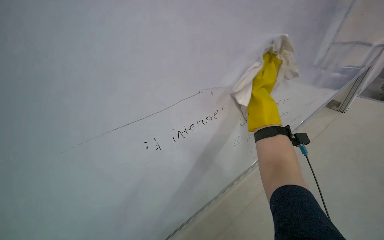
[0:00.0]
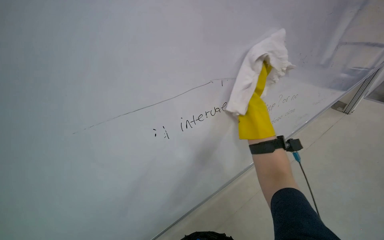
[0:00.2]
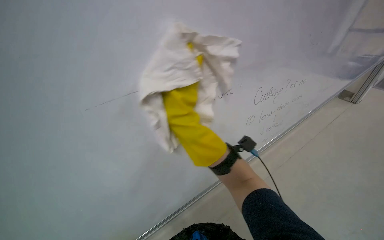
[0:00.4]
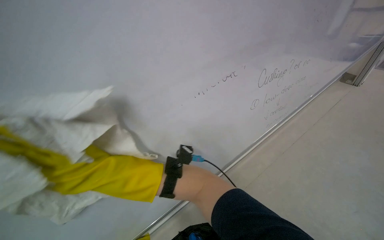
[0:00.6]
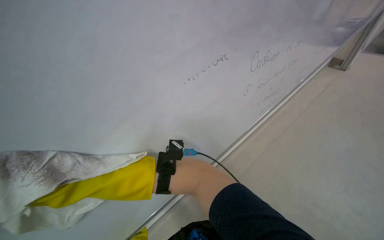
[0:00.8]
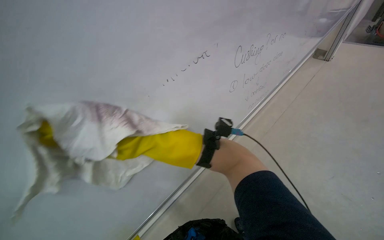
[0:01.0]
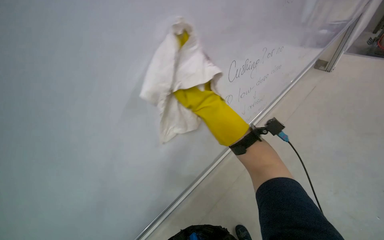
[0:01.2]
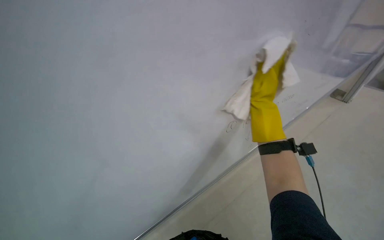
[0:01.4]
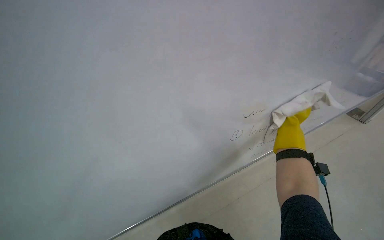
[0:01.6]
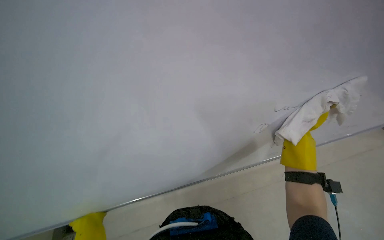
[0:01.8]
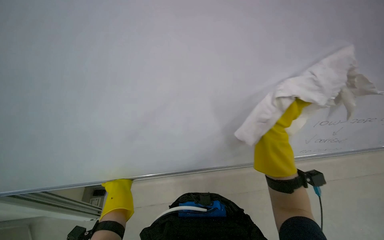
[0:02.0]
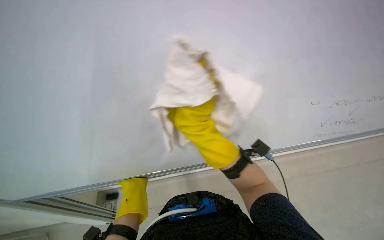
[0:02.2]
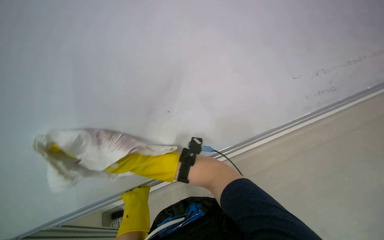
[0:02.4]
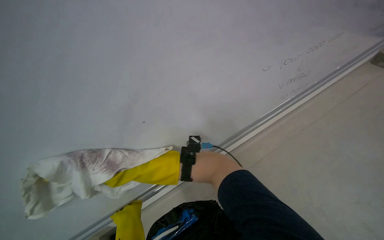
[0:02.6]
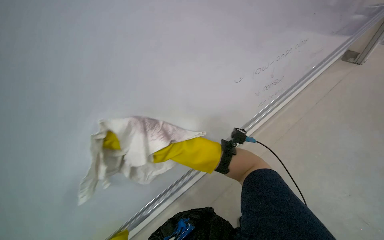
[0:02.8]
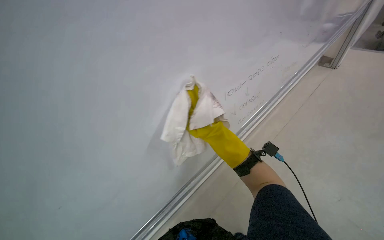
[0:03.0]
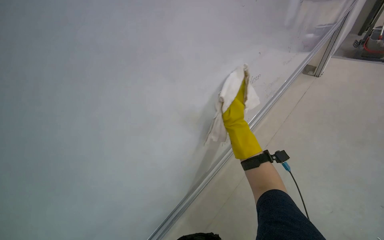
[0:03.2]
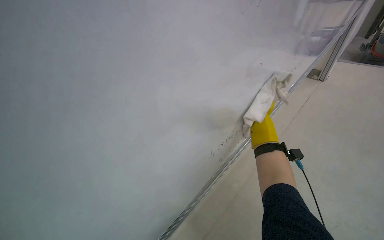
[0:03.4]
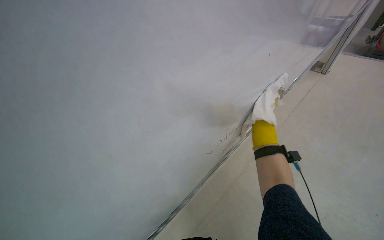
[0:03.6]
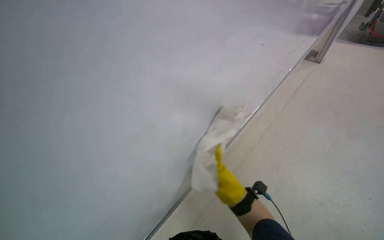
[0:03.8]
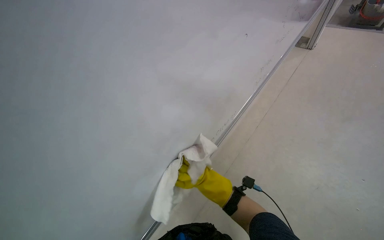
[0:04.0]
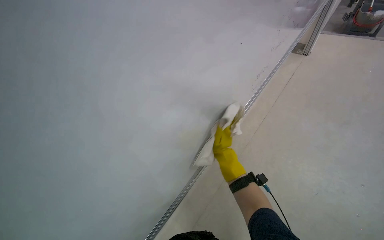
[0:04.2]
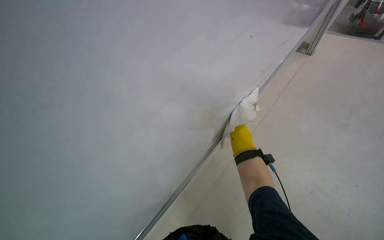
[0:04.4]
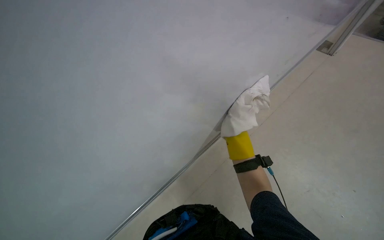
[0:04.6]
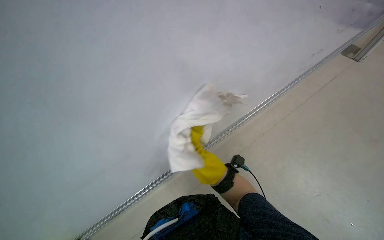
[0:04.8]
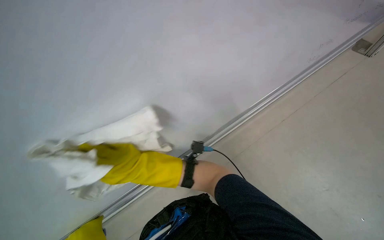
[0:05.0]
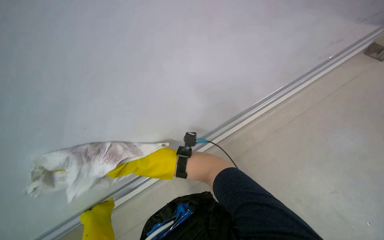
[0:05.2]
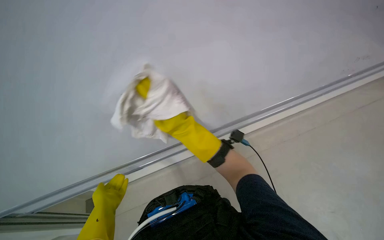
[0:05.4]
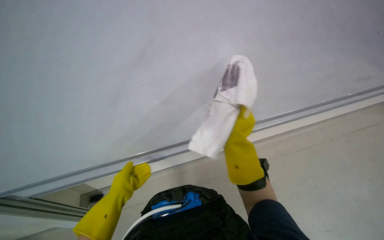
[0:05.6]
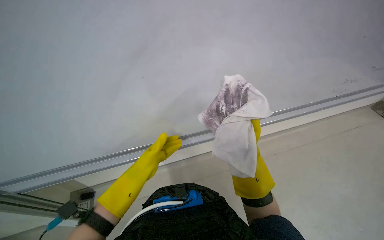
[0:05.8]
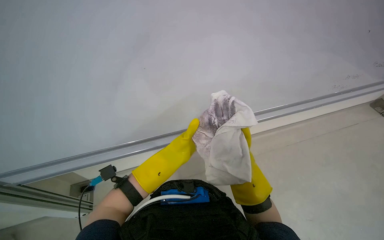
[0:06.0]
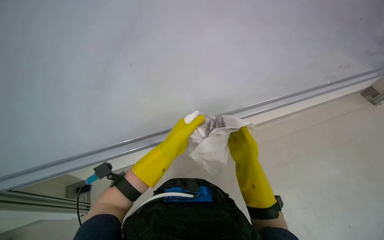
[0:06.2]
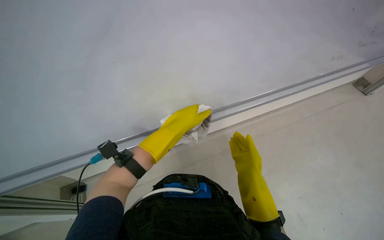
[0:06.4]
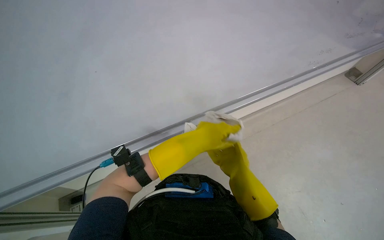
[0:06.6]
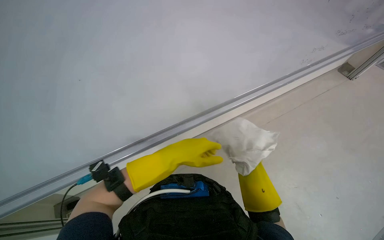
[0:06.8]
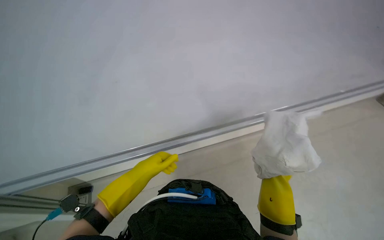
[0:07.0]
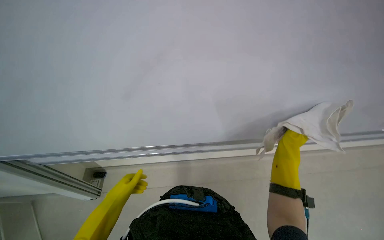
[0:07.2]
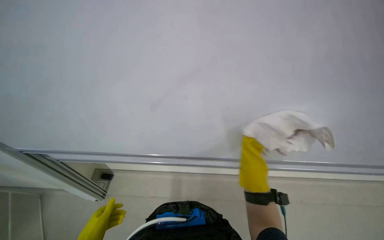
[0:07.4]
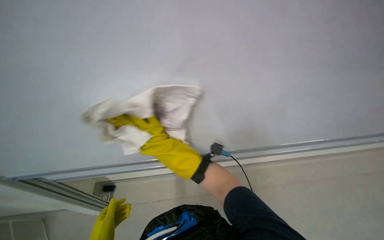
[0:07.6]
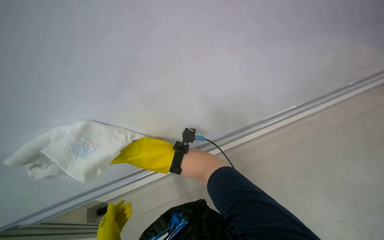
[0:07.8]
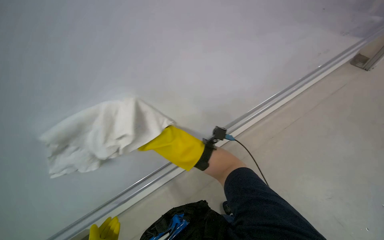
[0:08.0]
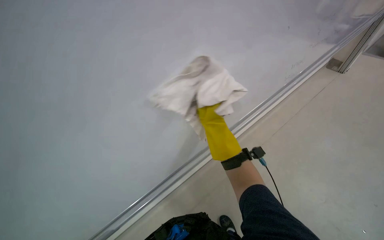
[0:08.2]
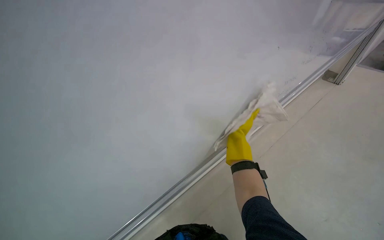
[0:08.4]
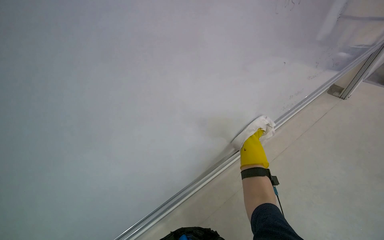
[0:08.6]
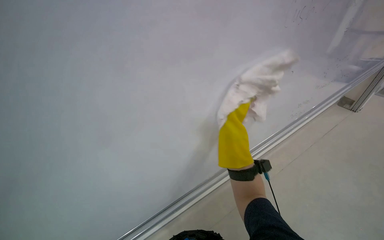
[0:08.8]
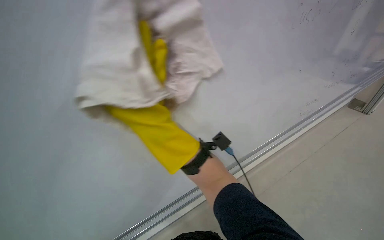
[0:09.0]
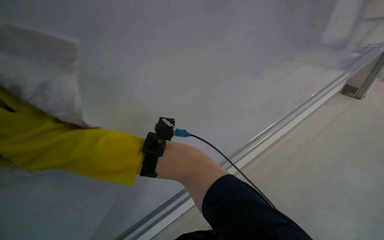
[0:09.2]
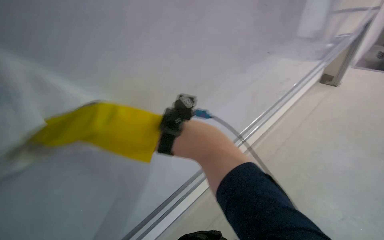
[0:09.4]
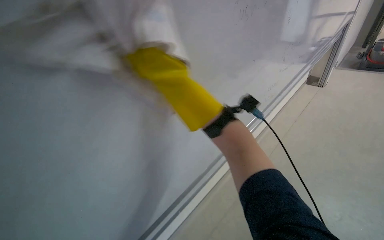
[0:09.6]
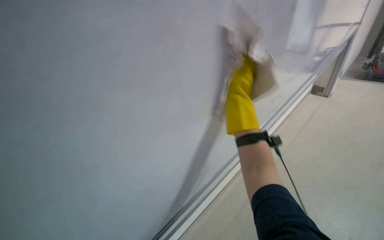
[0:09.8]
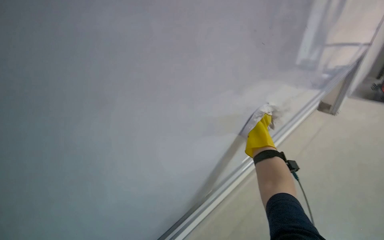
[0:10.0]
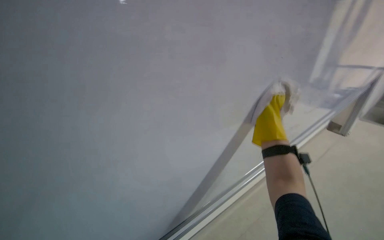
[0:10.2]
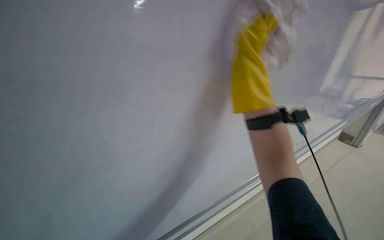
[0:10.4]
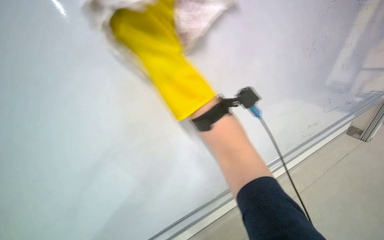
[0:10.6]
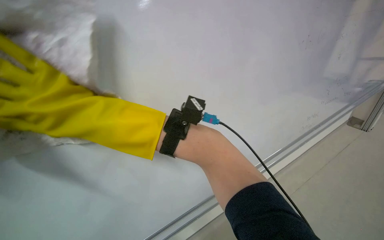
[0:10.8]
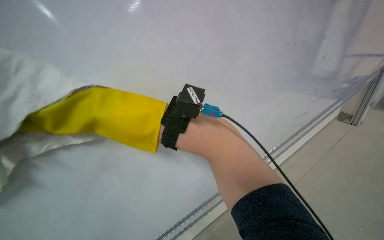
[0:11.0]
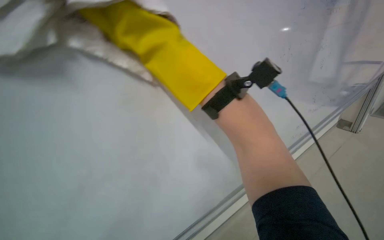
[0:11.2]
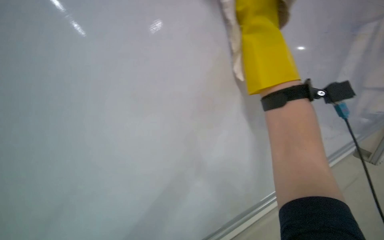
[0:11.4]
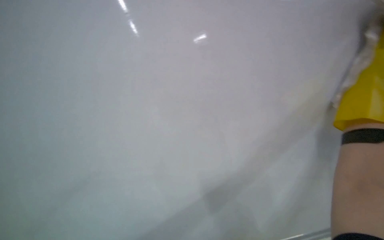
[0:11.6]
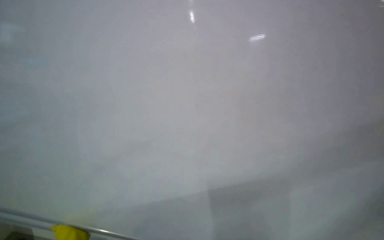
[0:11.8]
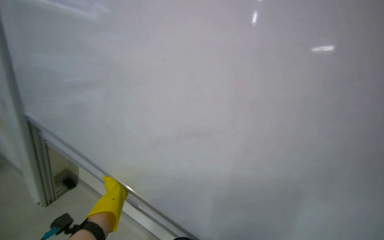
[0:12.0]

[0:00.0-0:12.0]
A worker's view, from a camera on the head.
Job: wiping surfaces.
The whole recording: Wiping whiteboard surface. The worker wipes the whiteboard surface with a cloth, periodically re-wetting and wringing it.
0:00.0 to 0:01.6: The view tips downward by approximately 15 degrees.
0:01.6 to 0:03.0: The right hand travels to the left by roughly 15 cm.
0:03.0 to 0:04.4: The right hand moves left and right over approximately 20 cm, changing direction 2 times.
0:06.0 to 0:07.6: The view tilts roughly 15 degrees downward.

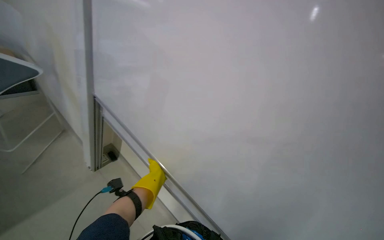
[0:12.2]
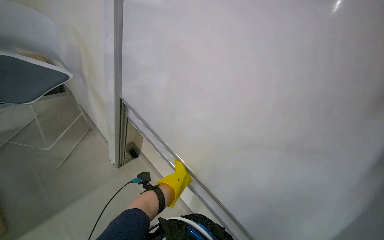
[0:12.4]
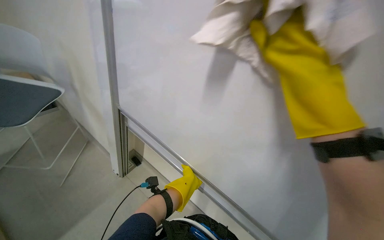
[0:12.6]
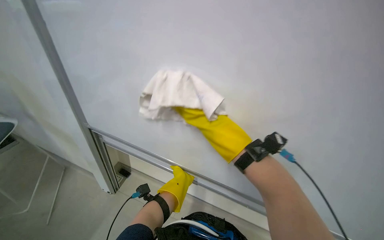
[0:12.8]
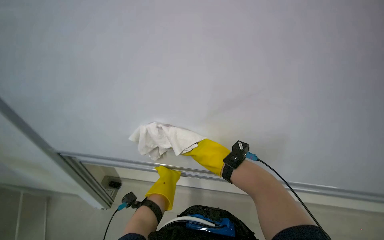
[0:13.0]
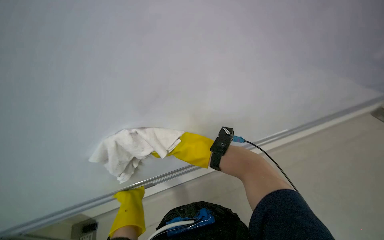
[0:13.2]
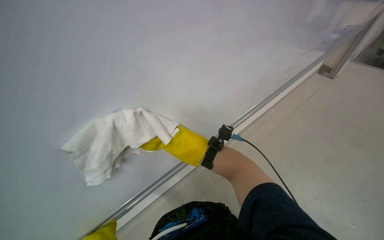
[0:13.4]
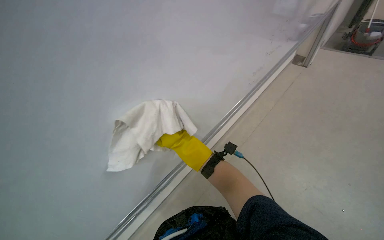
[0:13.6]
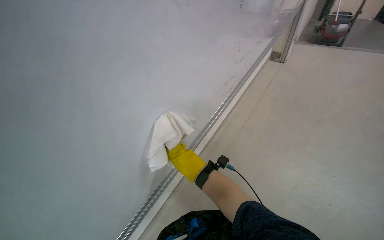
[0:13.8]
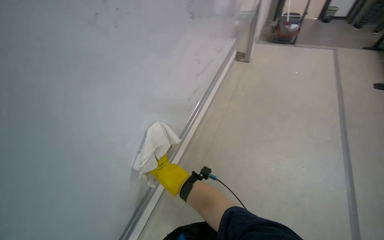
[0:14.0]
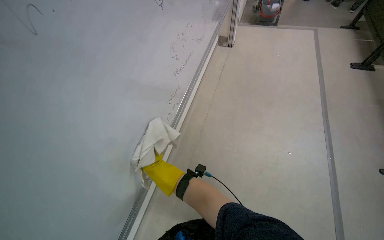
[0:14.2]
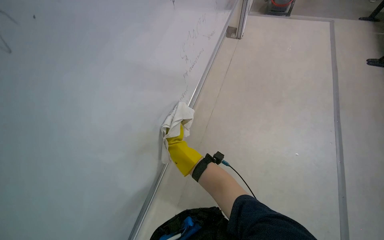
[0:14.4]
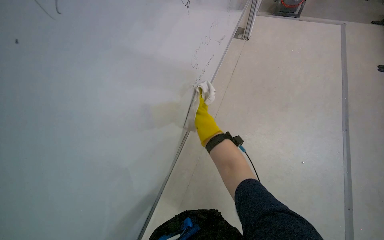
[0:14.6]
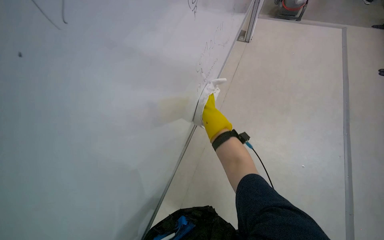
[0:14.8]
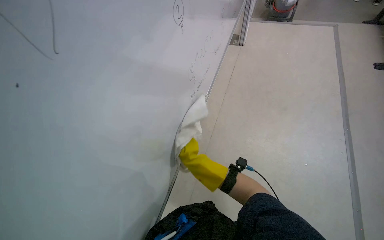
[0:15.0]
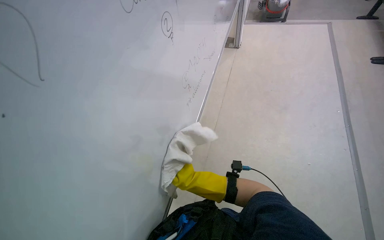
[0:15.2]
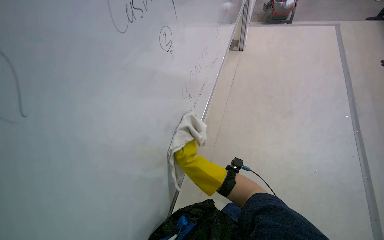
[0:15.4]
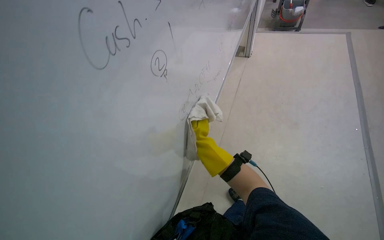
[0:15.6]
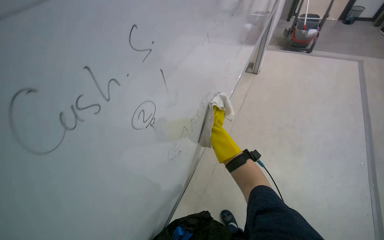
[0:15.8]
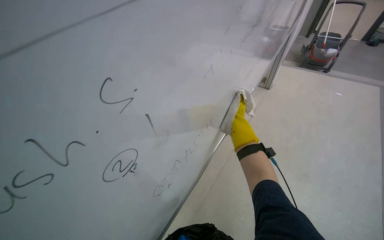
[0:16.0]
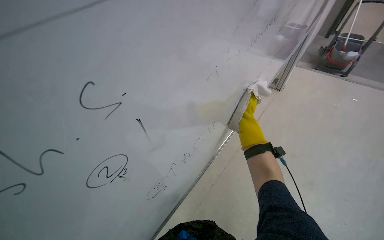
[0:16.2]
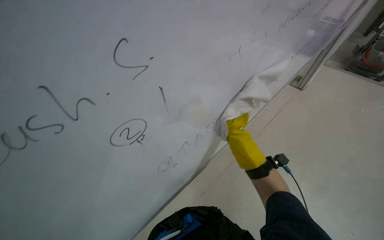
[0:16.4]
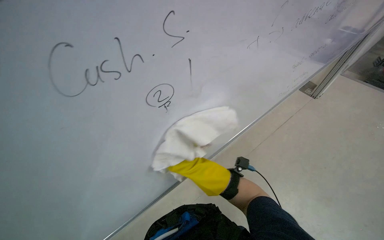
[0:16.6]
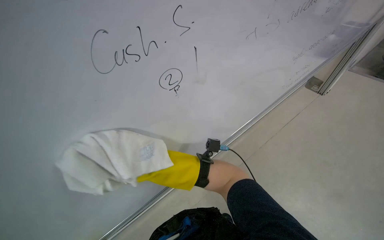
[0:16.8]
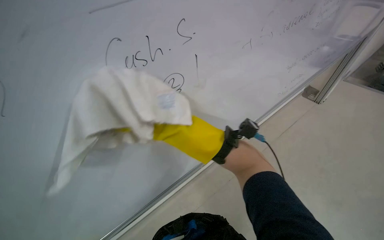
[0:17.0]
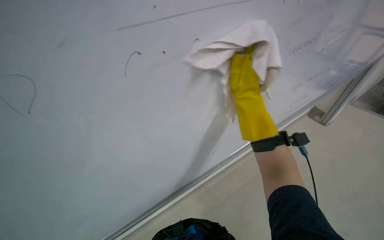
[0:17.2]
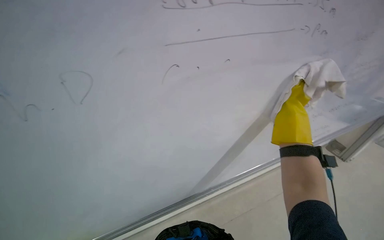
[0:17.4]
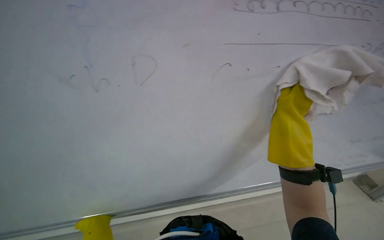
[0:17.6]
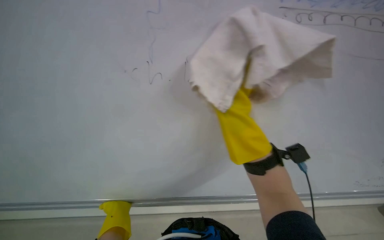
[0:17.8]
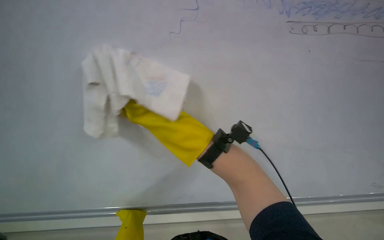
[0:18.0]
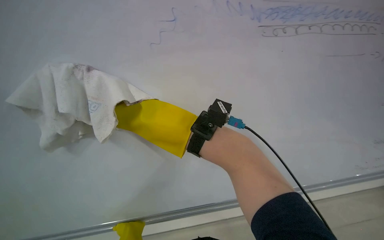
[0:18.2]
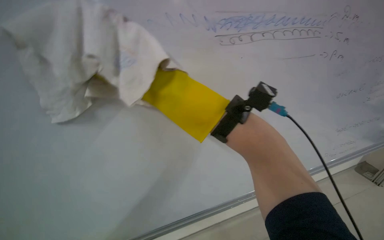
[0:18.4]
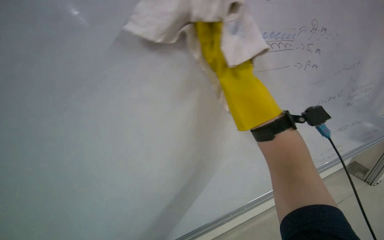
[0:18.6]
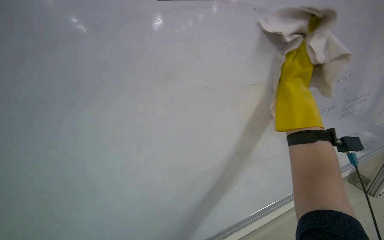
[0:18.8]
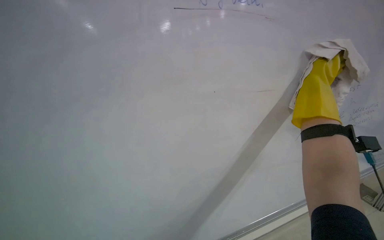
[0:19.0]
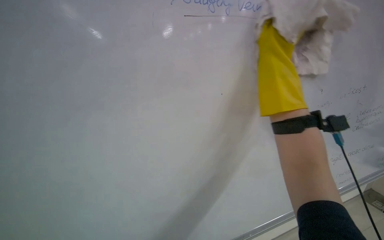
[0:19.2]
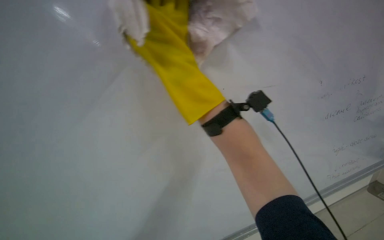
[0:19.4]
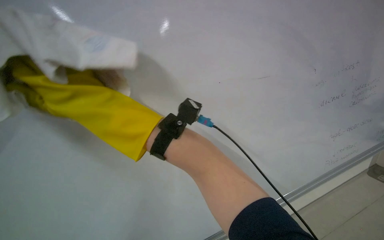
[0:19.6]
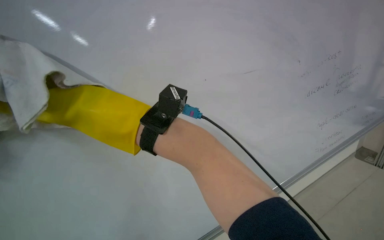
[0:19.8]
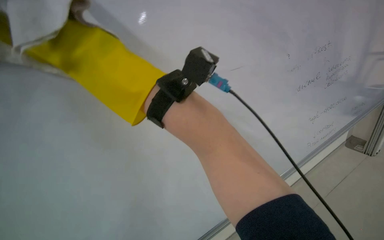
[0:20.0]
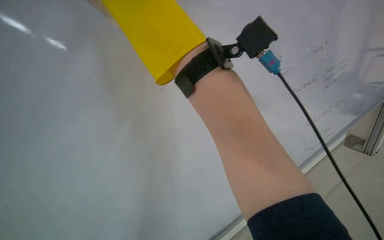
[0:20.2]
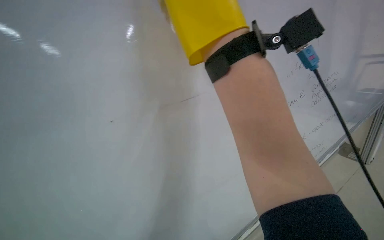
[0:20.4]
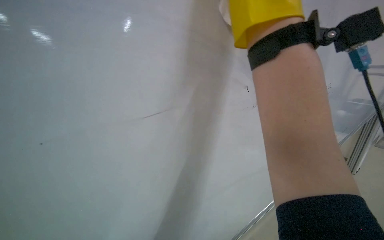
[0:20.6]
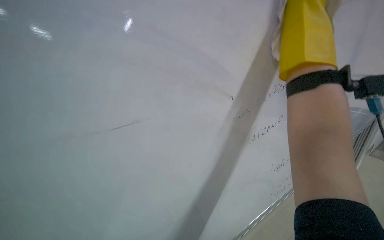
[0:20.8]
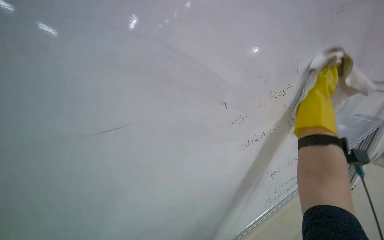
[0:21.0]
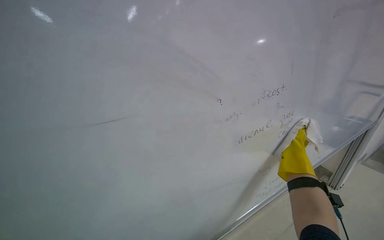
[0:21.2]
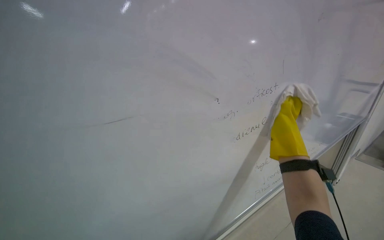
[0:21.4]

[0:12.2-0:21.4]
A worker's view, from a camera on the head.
Job: wiping surfaces.
The whole recording: Wiping whiteboard surface. The worker wipes the whiteboard surface with a cloth, periodically re-wetting and wringing it.
0:12.2 to 0:13.8: The wearer's head swings about 50 degrees to the right.
0:13.8 to 0:15.2: The right hand heads down the picture and farther from the camera, covering some 30 cm.
0:15.2 to 0:16.8: The head rotates some 35 degrees to the left. The right hand shifts approximately 10 cm nearer to the camera, and moves approximately 15 cm to the right and comes back.
0:16.8 to 0:18.4: The view swings roughly 25 degrees to the left. The camera pitches upward, by roughly 15 degrees.
0:18.4 to 0:19.8: The wearer looks some 20 degrees further upward.
